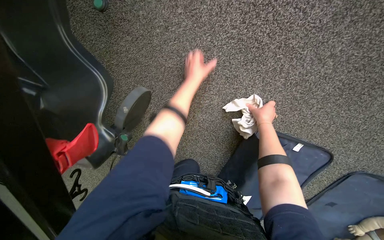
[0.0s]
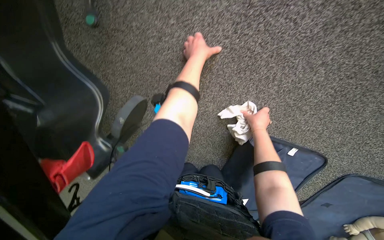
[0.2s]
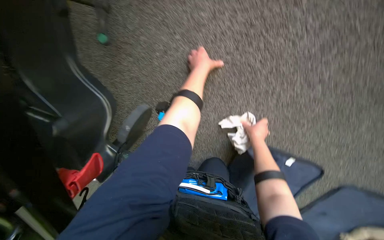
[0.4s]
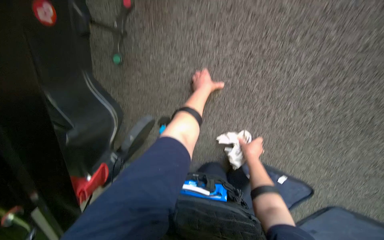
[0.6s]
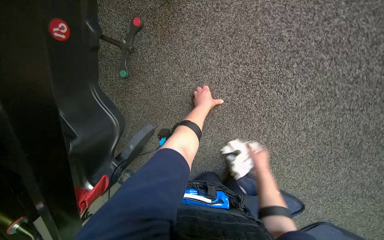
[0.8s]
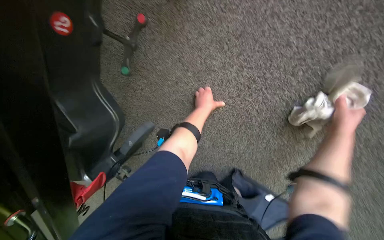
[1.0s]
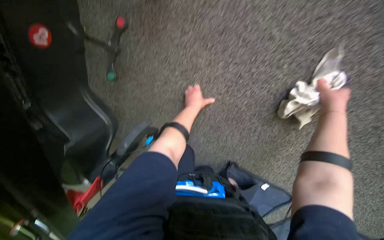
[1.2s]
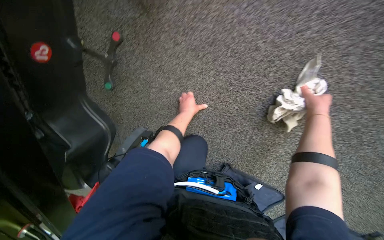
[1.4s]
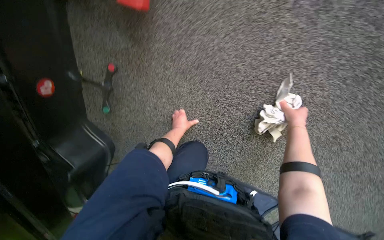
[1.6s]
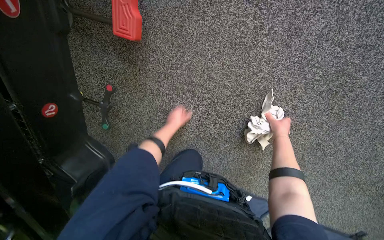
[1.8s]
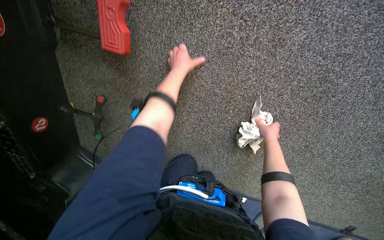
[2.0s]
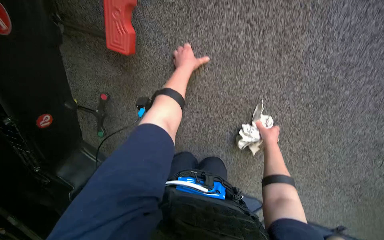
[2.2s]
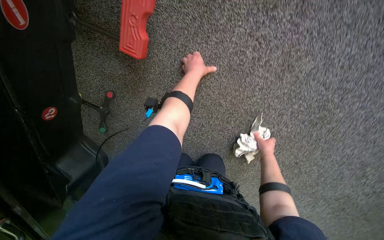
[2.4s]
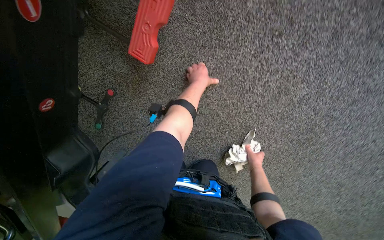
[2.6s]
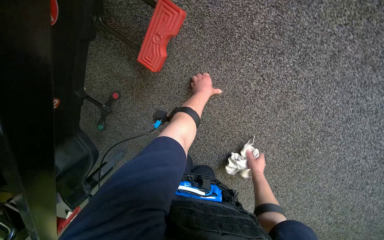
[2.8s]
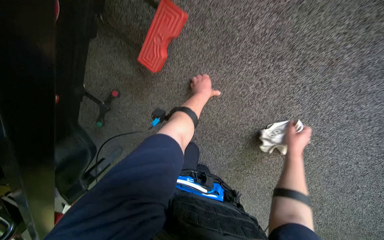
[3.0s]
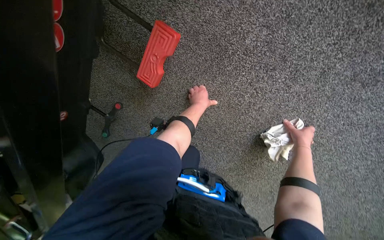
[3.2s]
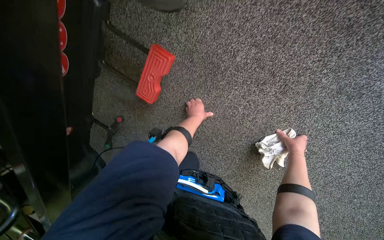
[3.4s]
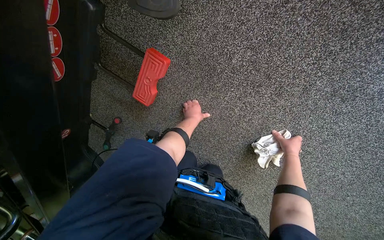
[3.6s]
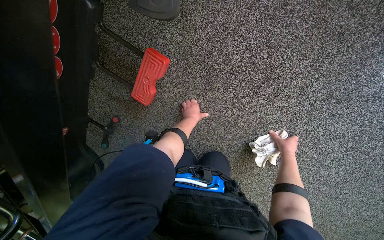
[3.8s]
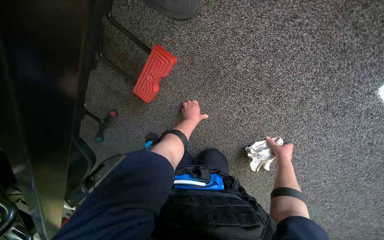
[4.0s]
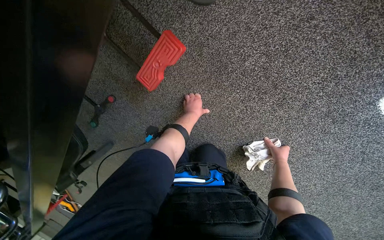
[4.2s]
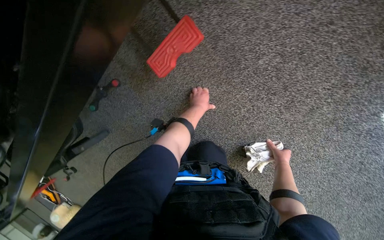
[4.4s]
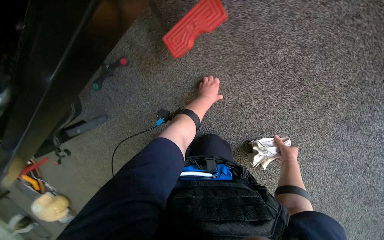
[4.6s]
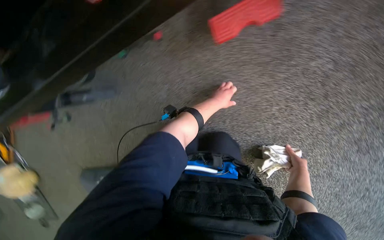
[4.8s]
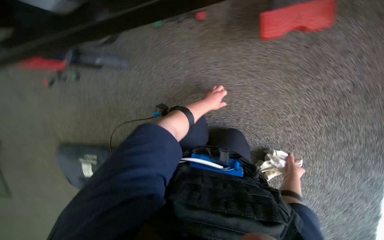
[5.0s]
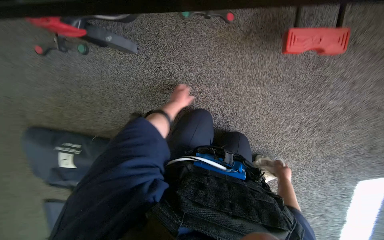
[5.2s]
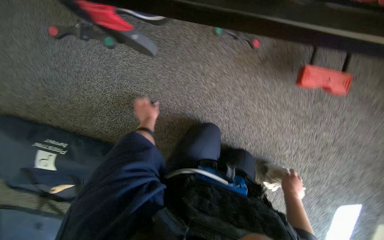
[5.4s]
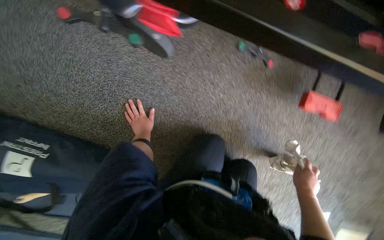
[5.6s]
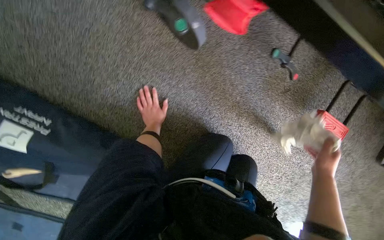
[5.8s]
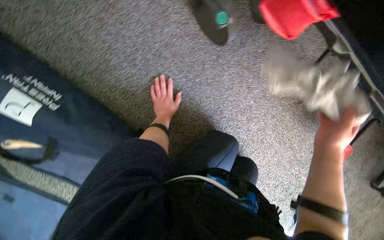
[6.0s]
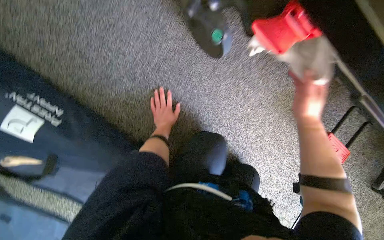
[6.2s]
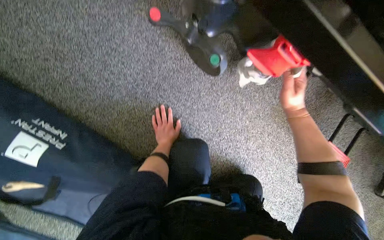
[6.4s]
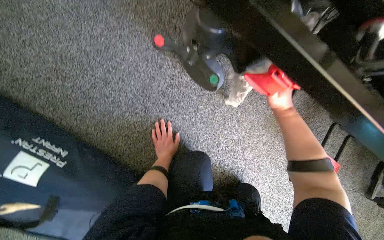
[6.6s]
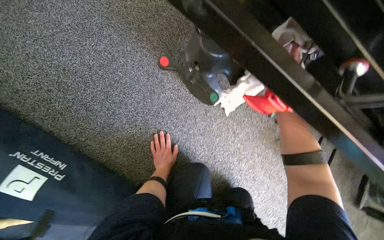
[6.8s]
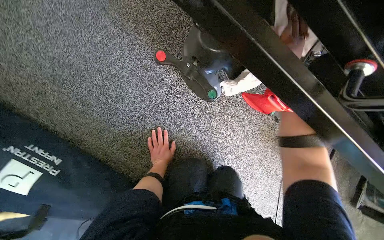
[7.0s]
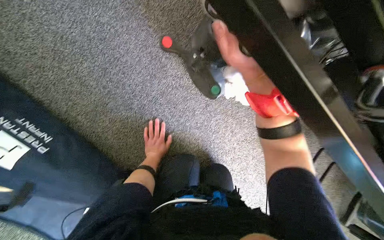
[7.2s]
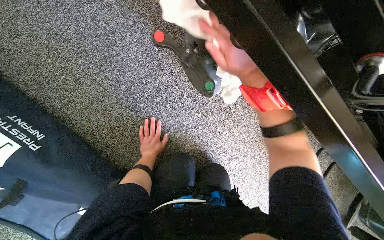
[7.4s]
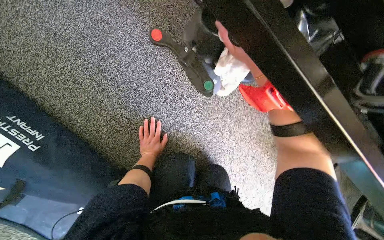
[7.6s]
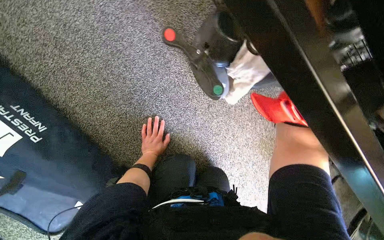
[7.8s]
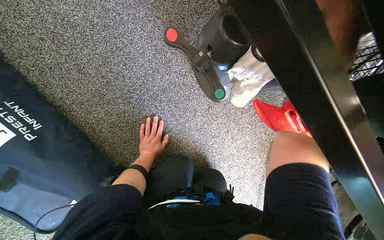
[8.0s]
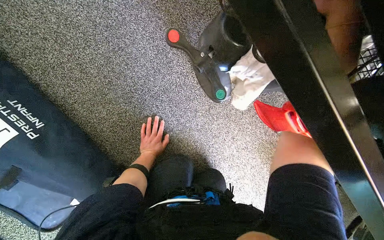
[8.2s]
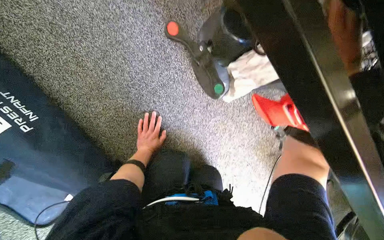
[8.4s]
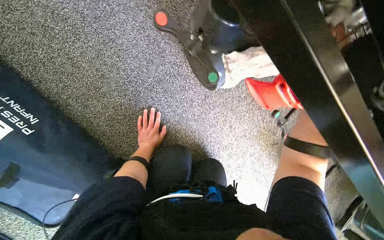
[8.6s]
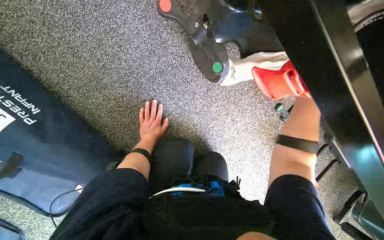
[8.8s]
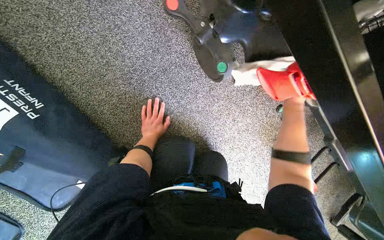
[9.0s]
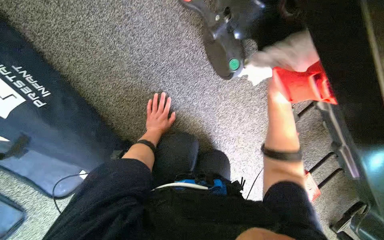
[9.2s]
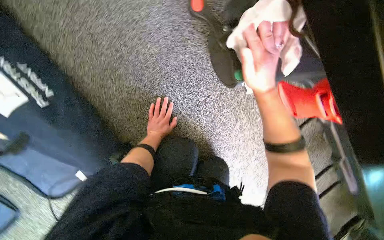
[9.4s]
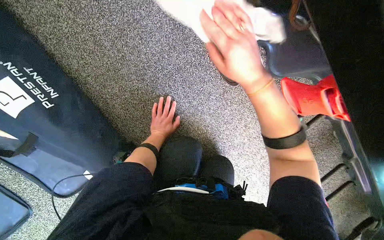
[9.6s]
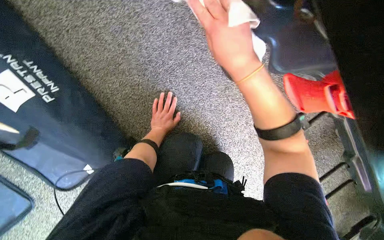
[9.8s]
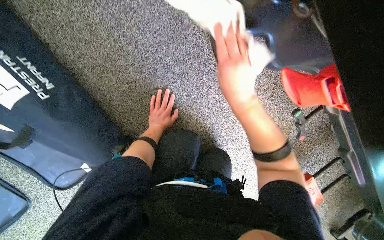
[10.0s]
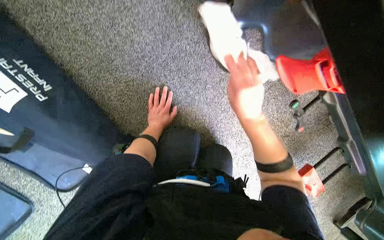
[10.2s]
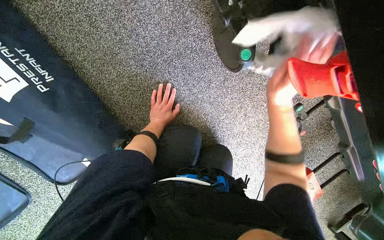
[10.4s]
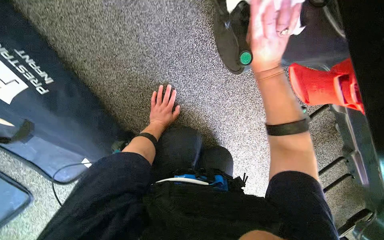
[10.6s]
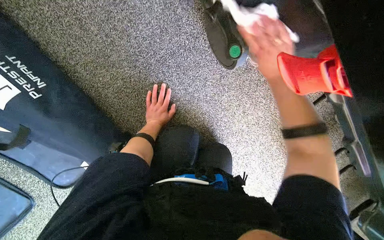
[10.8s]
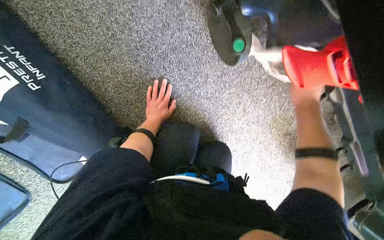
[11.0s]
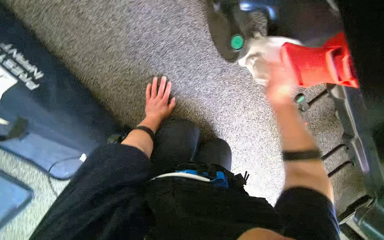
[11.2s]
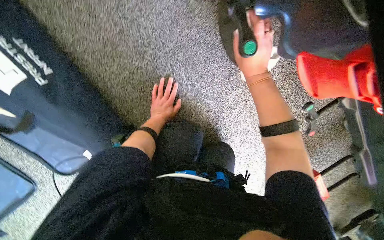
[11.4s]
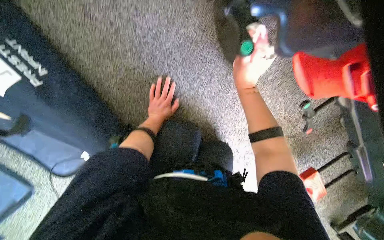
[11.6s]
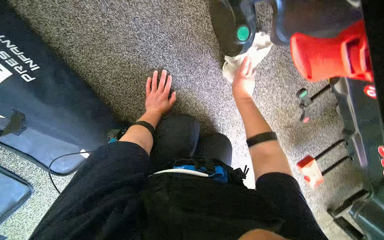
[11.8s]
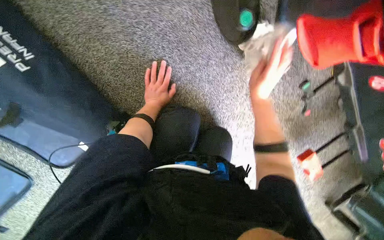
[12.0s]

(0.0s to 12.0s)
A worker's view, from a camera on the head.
Job: wiping surfaces.
The whole recording: Wiping stretcher frame. The worker wipes the metal frame and various components of the stretcher.
1.6s - 3.0s: The left hand is displaced up the picture and nearer to the camera by approximately 35 cm.
3.0s - 4.4s: The hands work in one place, with small movements.
4.4s - 6.0s: The head travels roughly 90 cm. The camera sweeps to the right, by some 45 degrees. Everything in view rotates roughly 70 degrees clockwise.

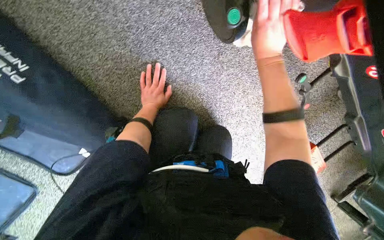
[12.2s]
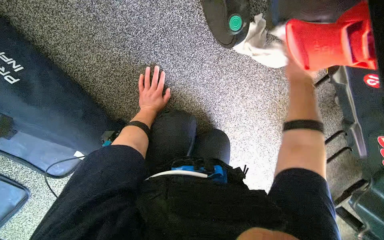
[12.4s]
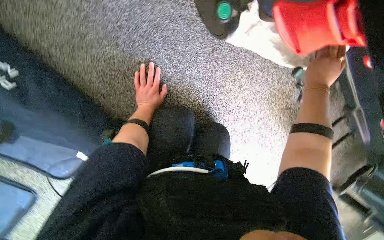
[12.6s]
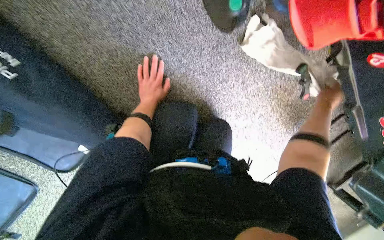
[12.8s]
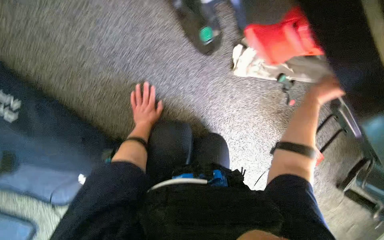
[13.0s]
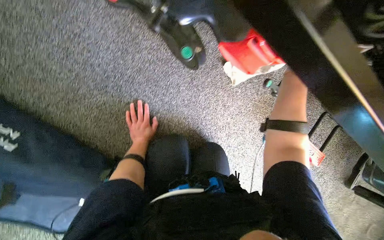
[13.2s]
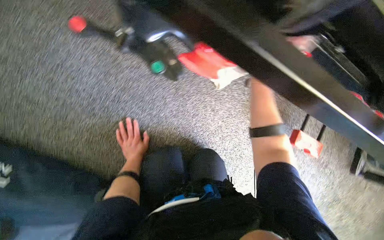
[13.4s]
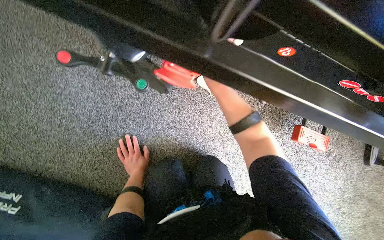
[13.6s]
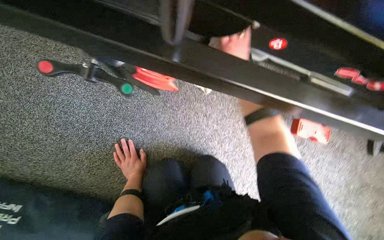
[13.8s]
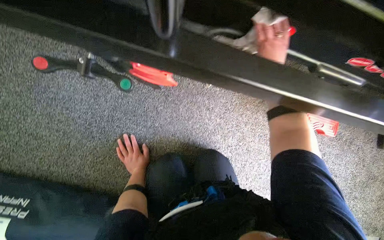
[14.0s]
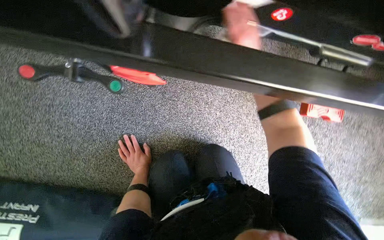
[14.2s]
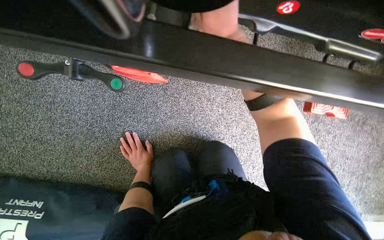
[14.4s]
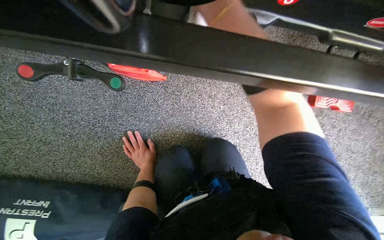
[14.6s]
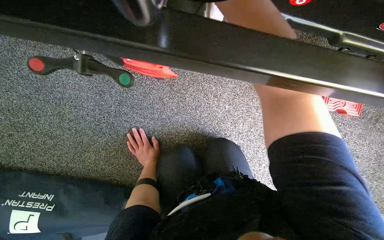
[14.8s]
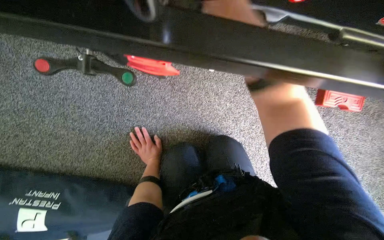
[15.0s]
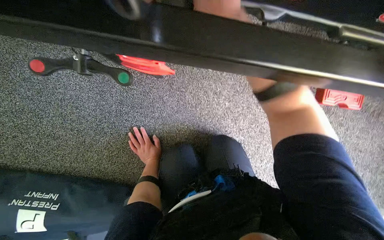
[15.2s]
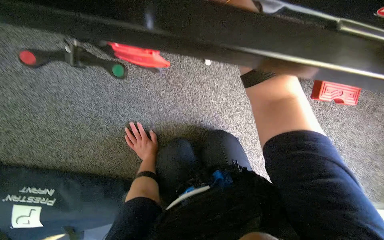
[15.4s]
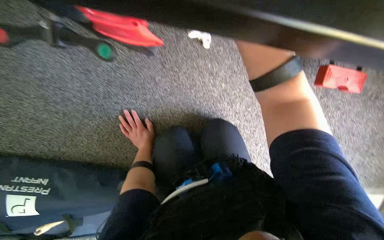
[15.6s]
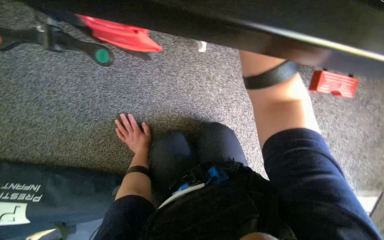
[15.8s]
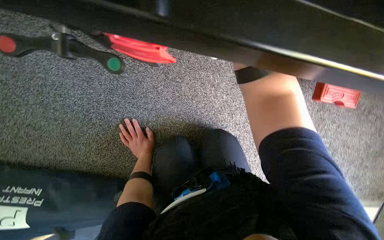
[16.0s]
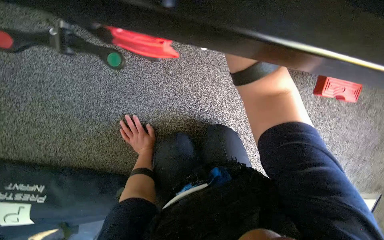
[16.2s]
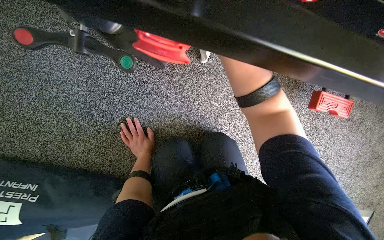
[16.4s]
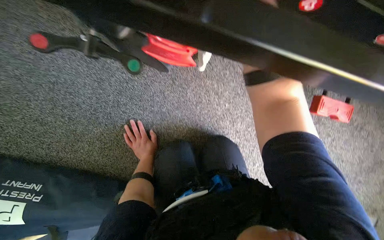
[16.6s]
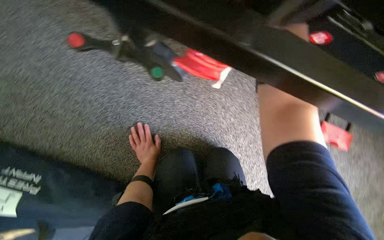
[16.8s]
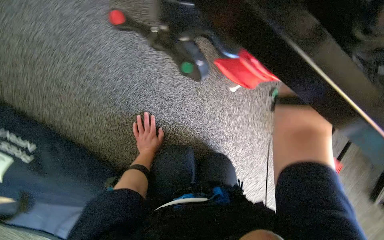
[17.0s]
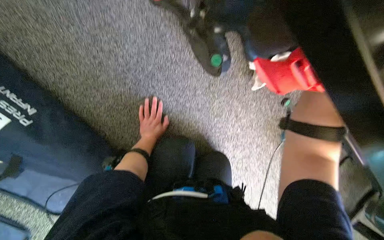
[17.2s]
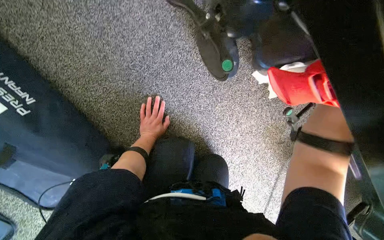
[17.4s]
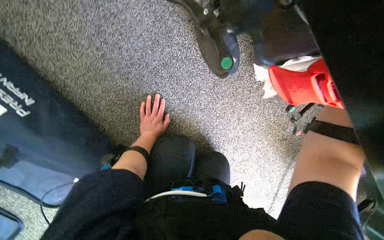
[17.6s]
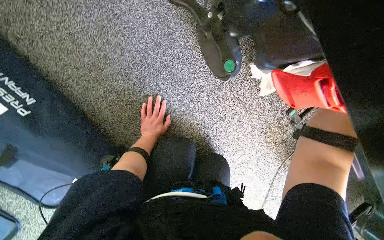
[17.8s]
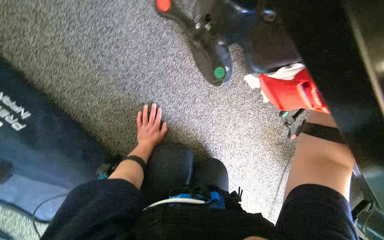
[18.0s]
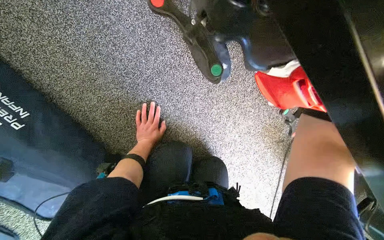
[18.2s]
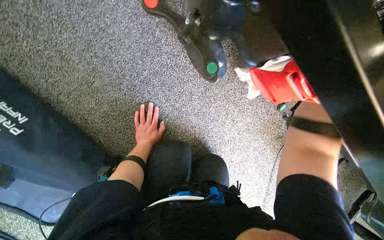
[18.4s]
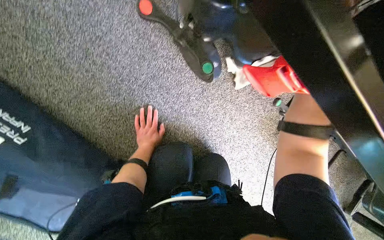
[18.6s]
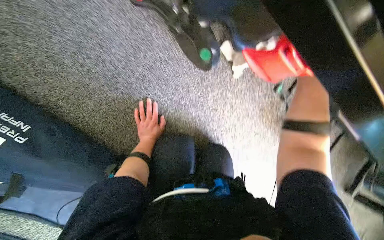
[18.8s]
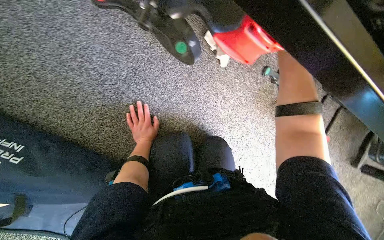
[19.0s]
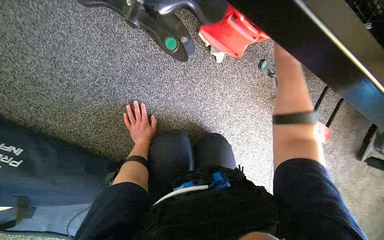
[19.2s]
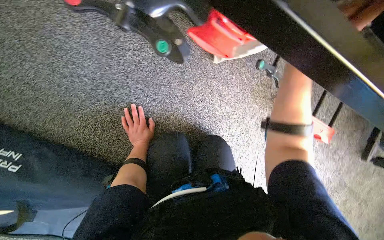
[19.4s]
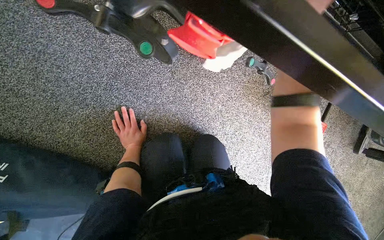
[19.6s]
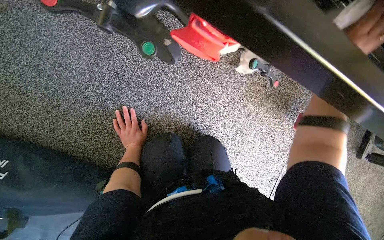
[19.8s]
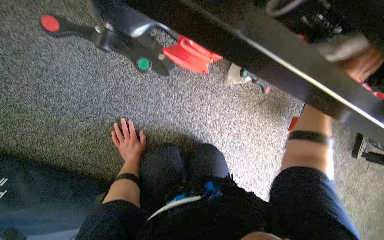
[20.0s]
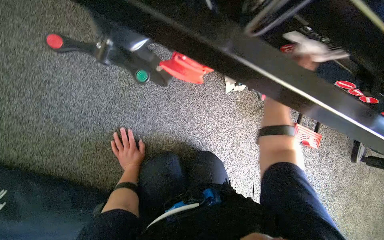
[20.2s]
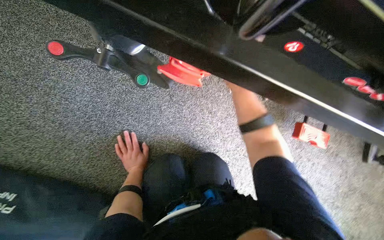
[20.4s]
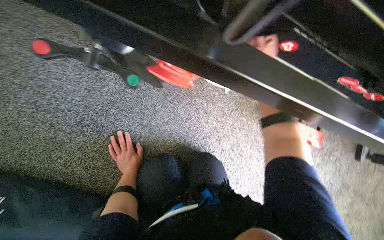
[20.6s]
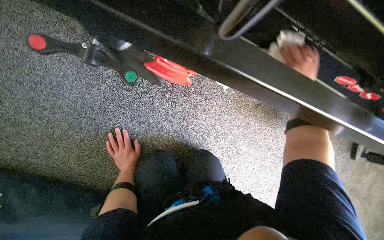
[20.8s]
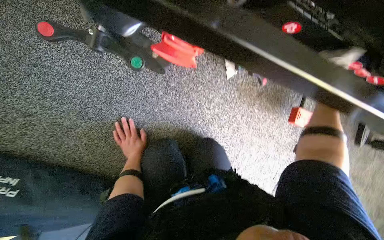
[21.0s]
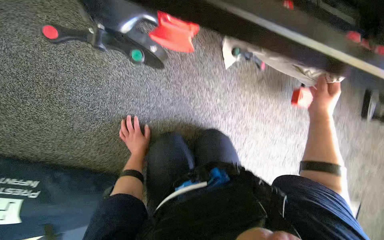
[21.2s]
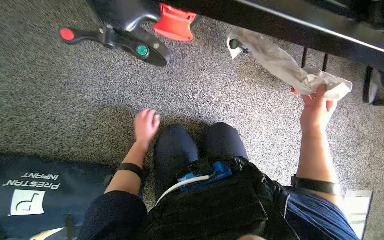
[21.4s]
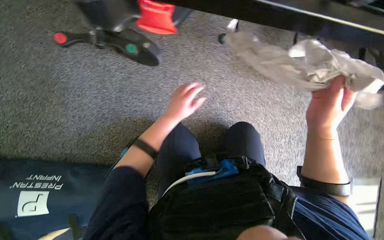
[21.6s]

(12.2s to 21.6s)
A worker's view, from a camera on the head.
Job: wiping surfaces.
The whole recording: Wiping stretcher frame. The worker wipes the metal frame and various components of the stretcher.
12.2s - 13.8s: The wearer looks about 15 degrees further upward. The scene rotates counterclockwise by approximately 35 degrees.
20.0s - 21.6s: The left hand heads nearer to the camera and to the right, covering approximately 25 cm.
